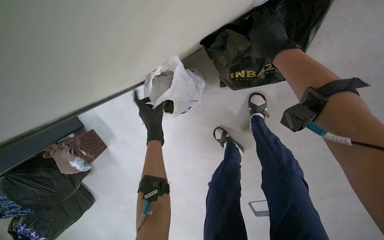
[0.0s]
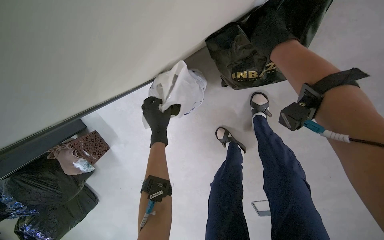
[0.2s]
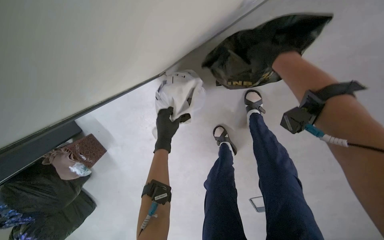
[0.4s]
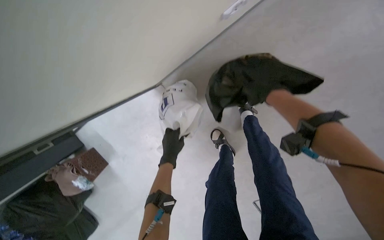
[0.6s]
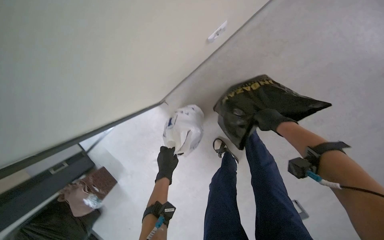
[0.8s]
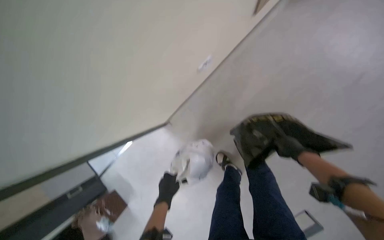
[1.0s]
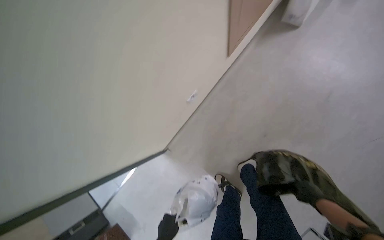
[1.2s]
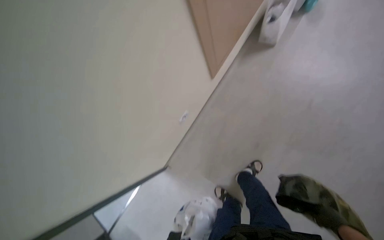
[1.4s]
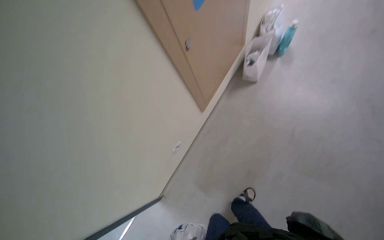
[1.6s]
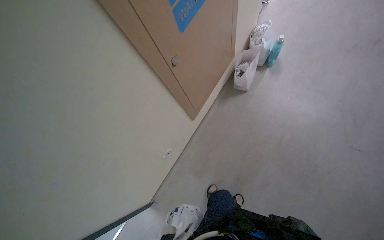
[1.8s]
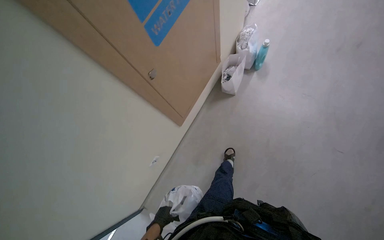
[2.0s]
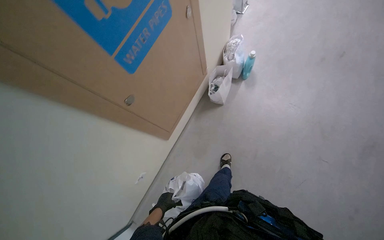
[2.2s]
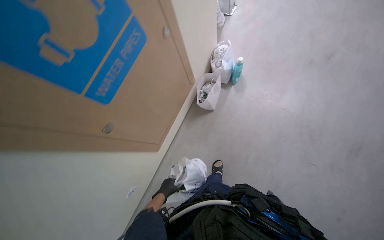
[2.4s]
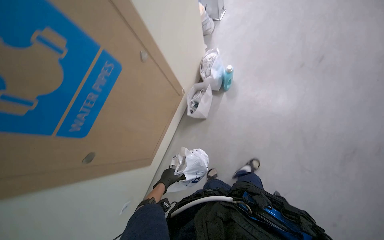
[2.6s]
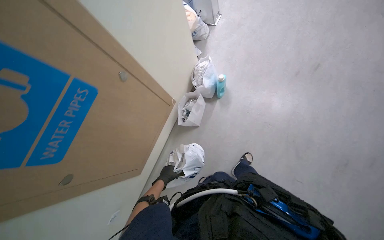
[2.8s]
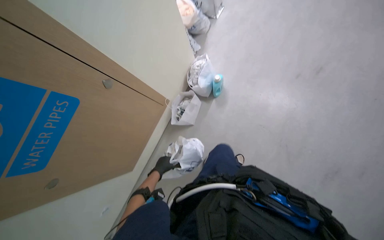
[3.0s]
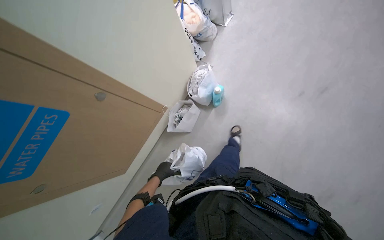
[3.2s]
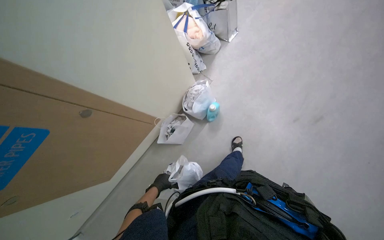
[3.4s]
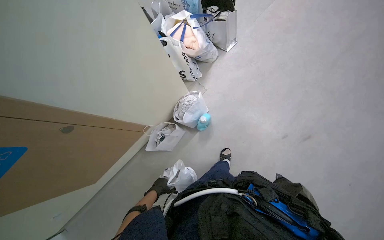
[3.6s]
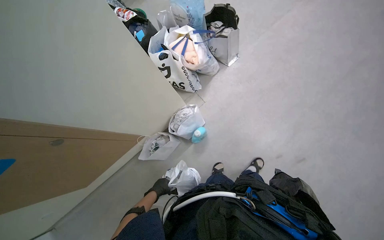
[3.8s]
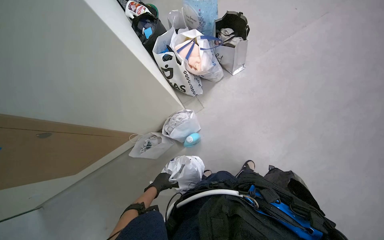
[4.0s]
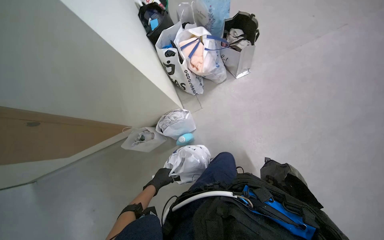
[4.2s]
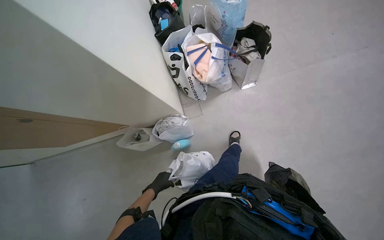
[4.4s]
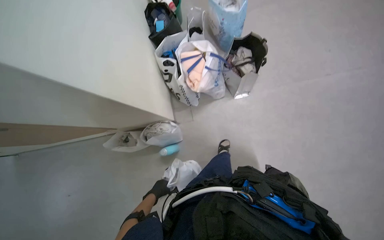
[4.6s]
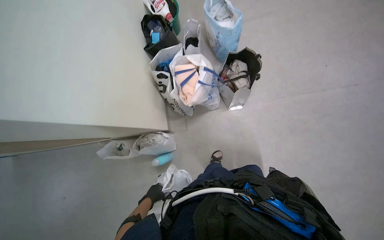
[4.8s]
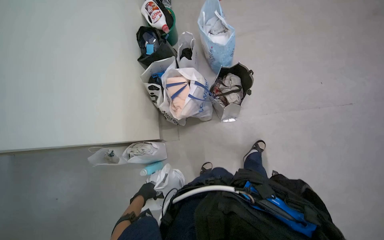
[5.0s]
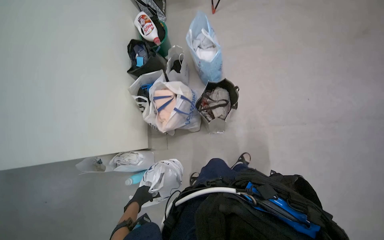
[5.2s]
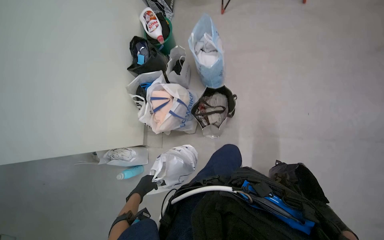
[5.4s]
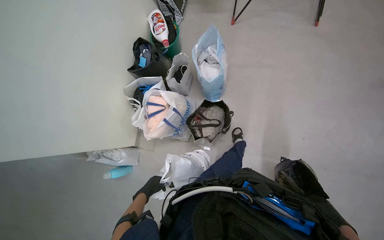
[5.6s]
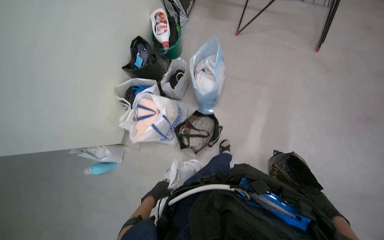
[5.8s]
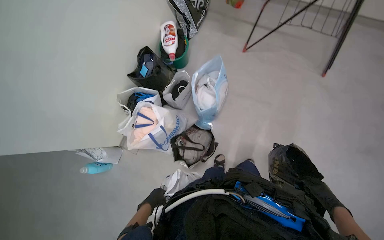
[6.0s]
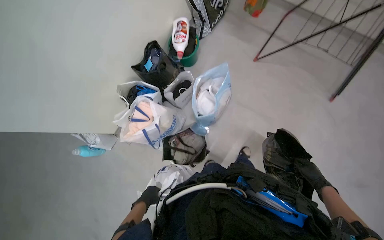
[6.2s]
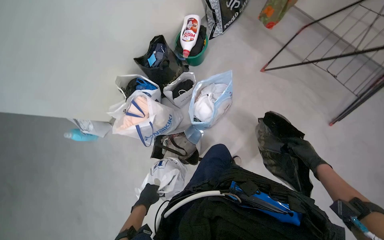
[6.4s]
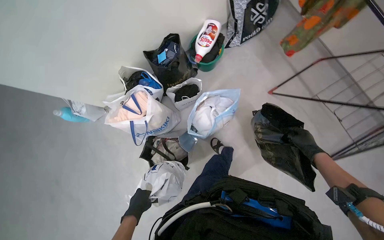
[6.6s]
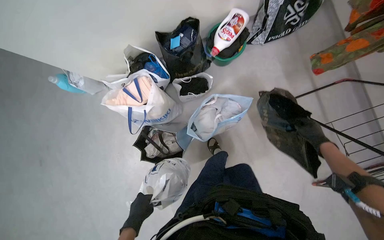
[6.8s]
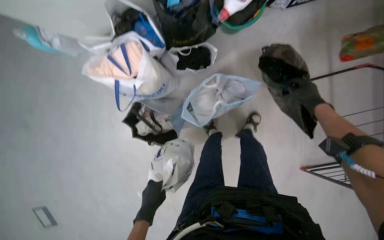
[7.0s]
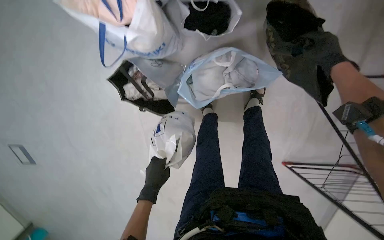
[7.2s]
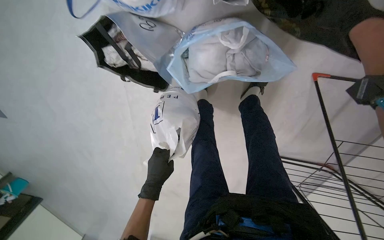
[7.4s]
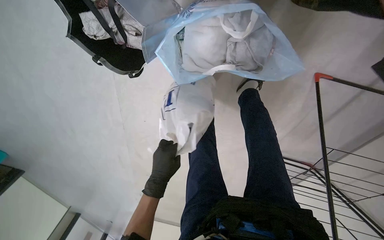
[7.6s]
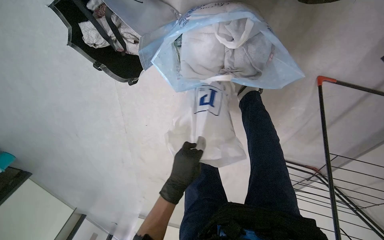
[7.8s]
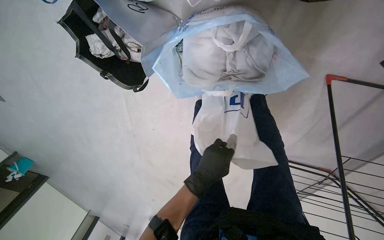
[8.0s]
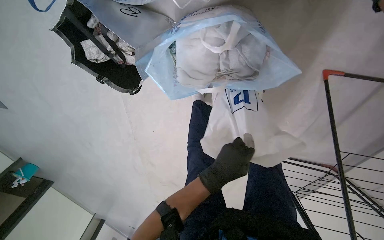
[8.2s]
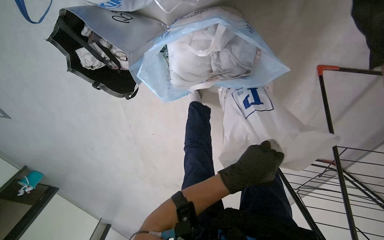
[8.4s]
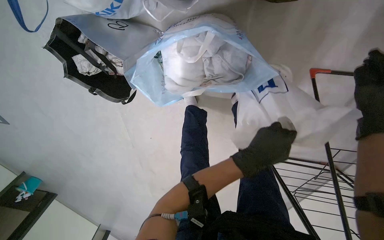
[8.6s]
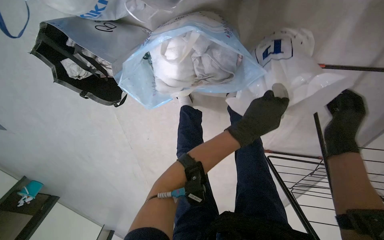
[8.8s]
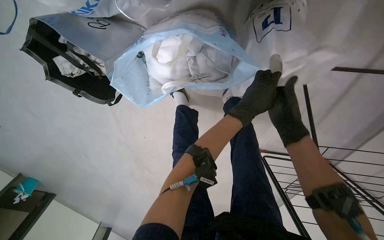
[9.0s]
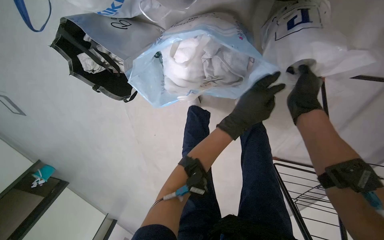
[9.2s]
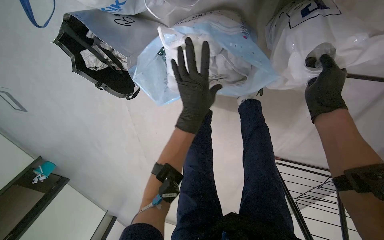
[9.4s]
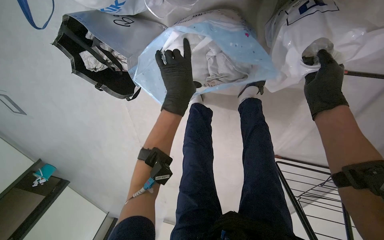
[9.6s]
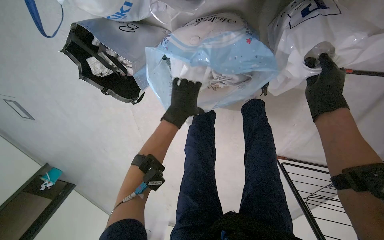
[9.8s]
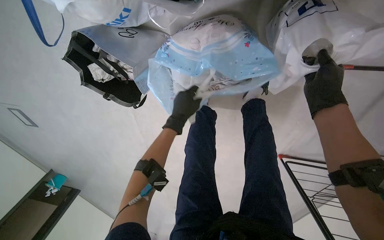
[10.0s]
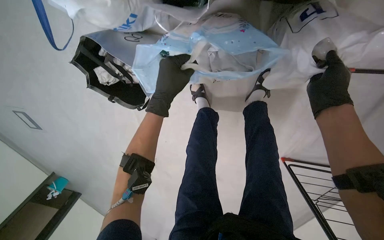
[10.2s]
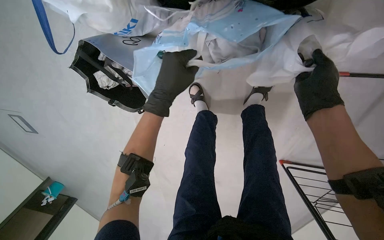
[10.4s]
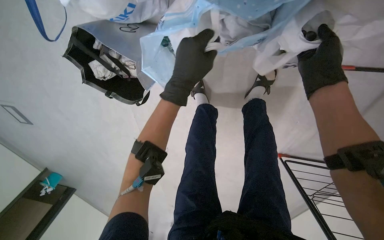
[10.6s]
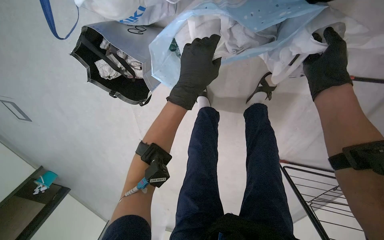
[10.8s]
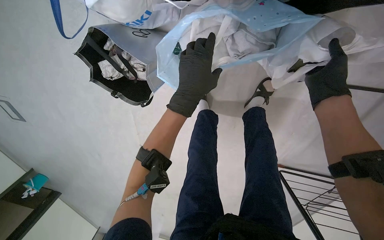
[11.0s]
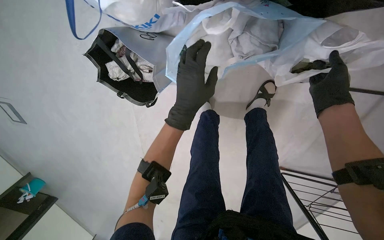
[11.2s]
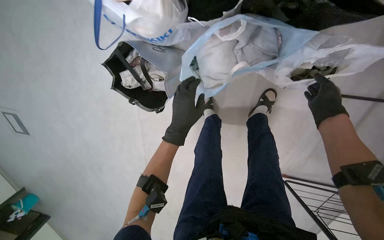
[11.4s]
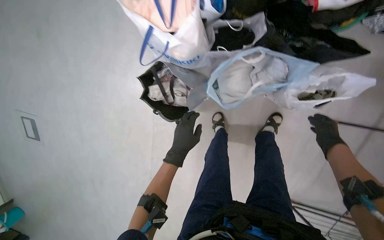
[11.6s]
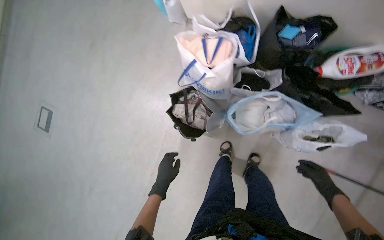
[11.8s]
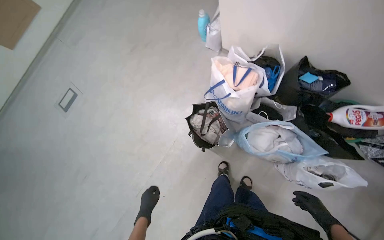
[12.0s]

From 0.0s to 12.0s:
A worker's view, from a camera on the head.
Job: managing laundry.
The whole recording: Sorting items from bags. The worker sorts various items by picking them up from different bags on the floor.
From 0.0s to 1.6s: The camera travels about 50 cm. The view tips upward by about 40 degrees.
From 1.6s to 3.0s: The wearer moves some 80 cm.
From 3.0s to 4.4s: The head travels roughly 80 cm. The scene rotates clockwise by about 45 degrees.
From 4.4s to 6.0s: The head travels approximately 70 cm. The scene rotates clockwise by approximately 35 degrees.
From 6.0s to 7.6s: The camera is carried some 70 cm. The view tilts about 60 degrees downward. The scene rotates clockwise by about 75 degrees.
From 7.6s to 9.0s: The left hand goes roughly 50 cm to the right and up the picture.
From 9.0s to 10.4s: The right hand is displaced nearer to the camera and up the picture by roughly 15 cm, while the left hand travels to the left by about 30 cm.
From 10.4s to 12.0s: The head travels about 70 cm. The view tips upward by some 40 degrees. The scene turns roughly 35 degrees clockwise in the picture.

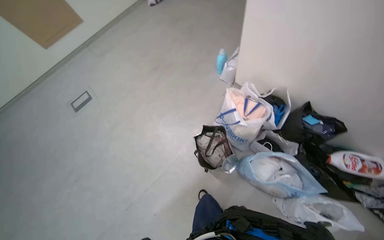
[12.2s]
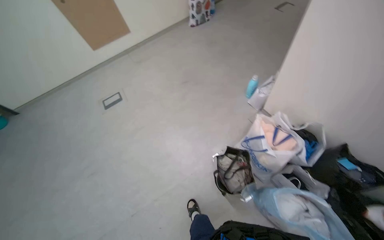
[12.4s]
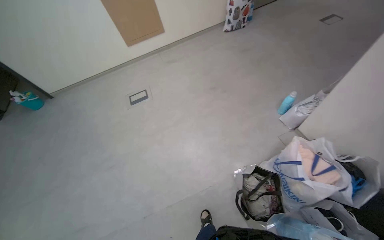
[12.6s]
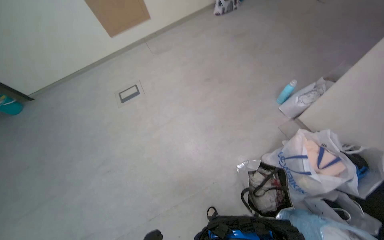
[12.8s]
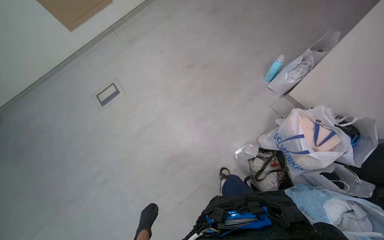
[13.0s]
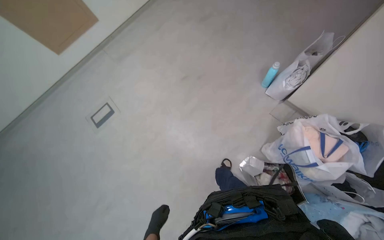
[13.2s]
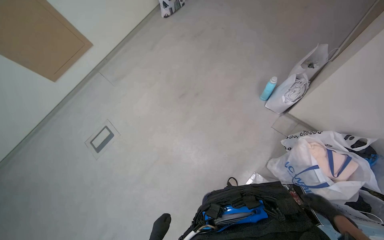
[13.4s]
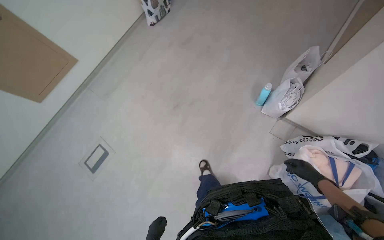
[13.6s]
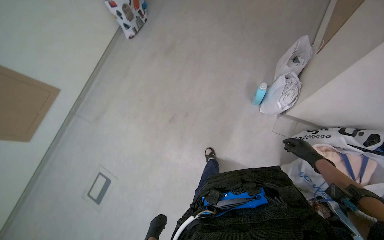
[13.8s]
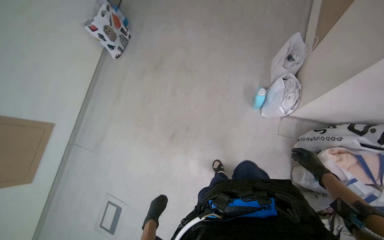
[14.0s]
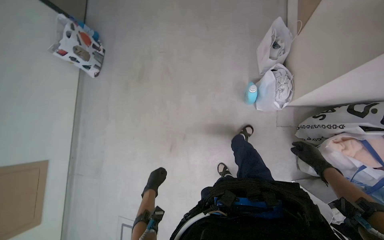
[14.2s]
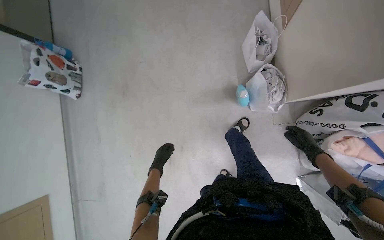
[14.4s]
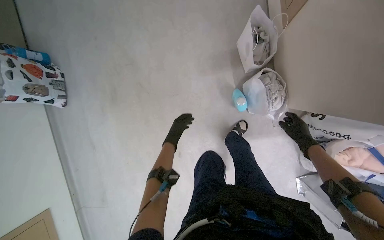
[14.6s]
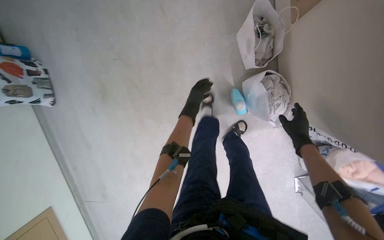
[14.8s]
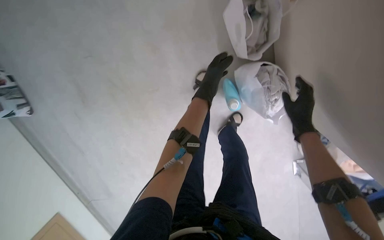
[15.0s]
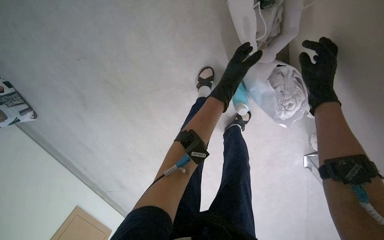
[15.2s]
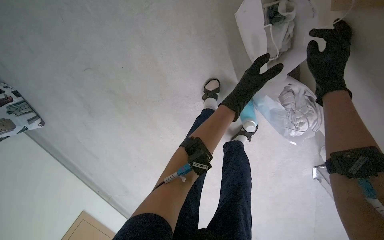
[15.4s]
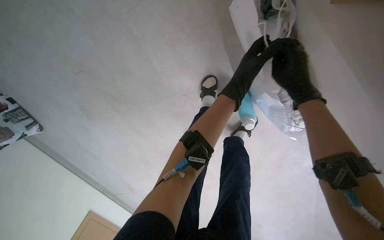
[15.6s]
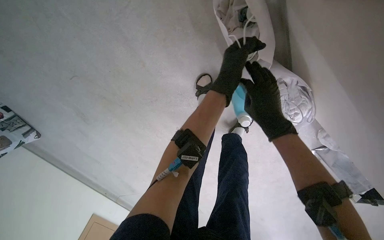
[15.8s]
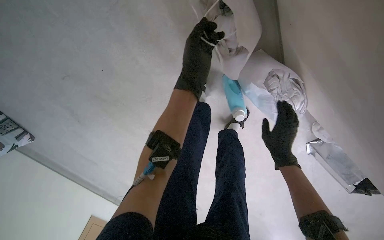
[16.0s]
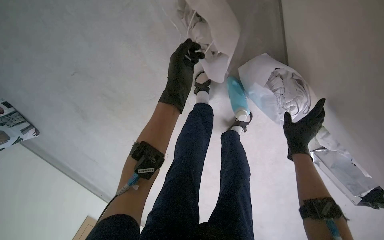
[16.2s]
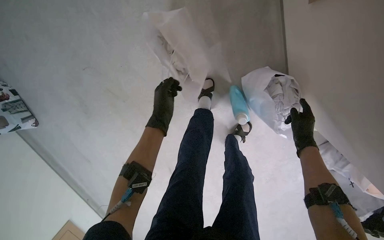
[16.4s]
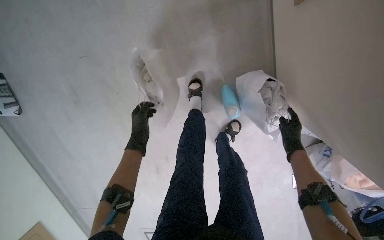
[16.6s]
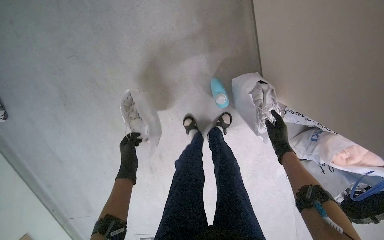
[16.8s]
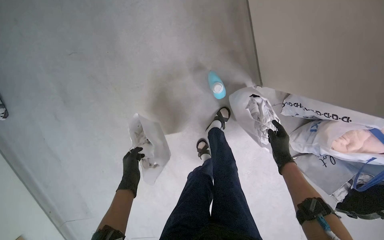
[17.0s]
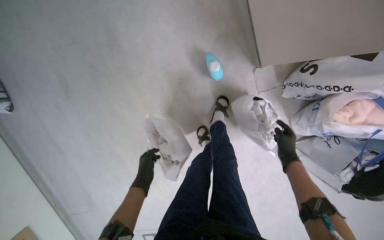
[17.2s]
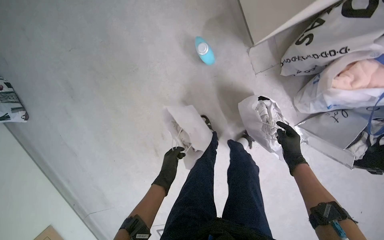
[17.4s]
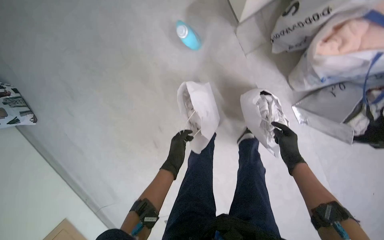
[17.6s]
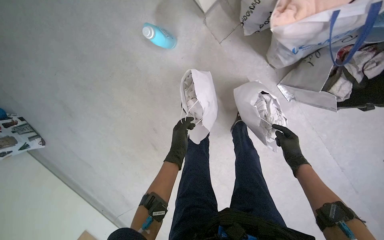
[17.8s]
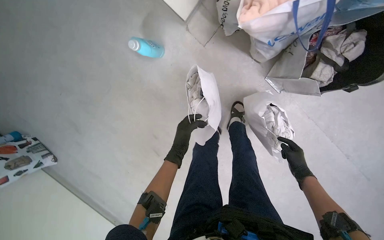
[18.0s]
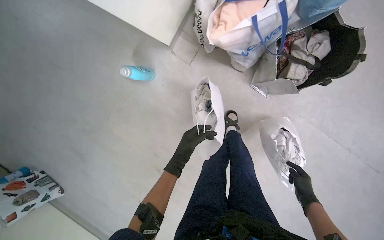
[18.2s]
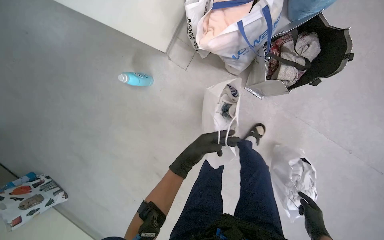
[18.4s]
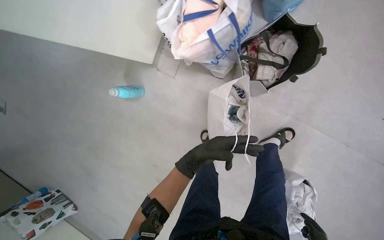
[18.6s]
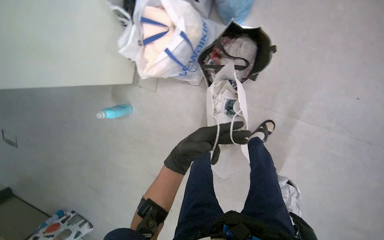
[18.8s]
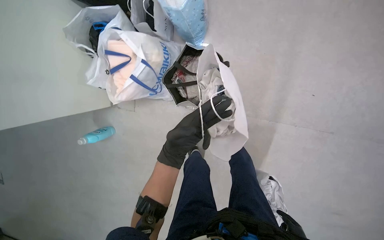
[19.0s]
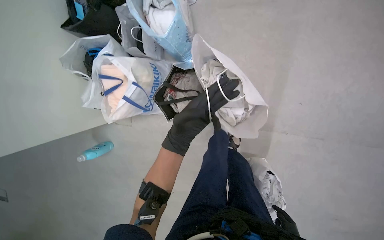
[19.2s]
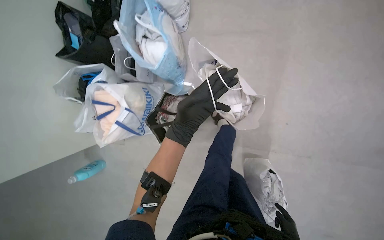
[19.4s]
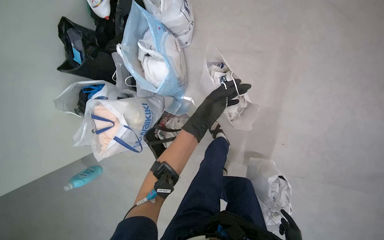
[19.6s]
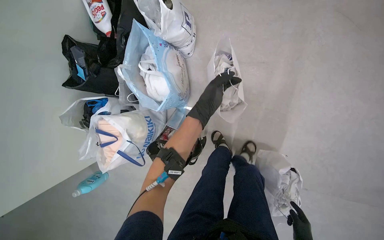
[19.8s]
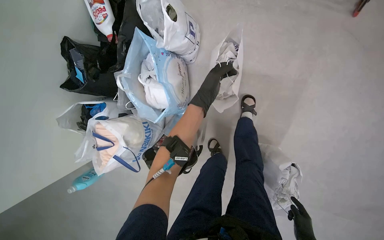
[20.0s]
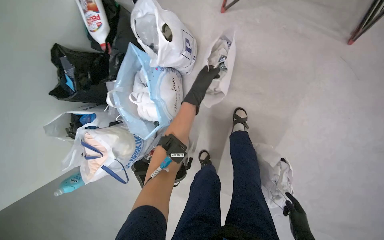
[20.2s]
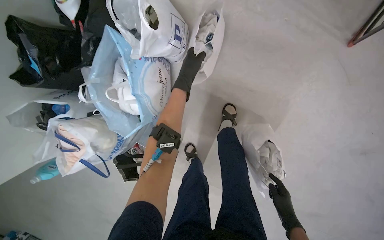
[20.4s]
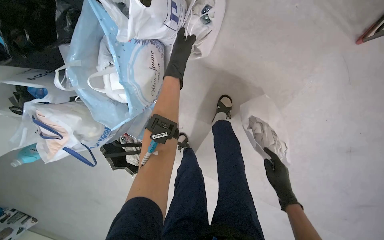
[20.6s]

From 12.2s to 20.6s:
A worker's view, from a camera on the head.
Job: managing laundry.
The whole recording: Sorting items from bags. The worker sorts various items by picking them up from different bags on the floor.
From 12.2s to 13.6s: The head travels some 80 cm.
From 13.6s to 15.0s: The camera is carried some 1 m. The camera pitches downward, by some 30 degrees. The scene rotates counterclockwise by approximately 55 degrees.
From 15.0s to 16.4s: The left hand goes some 15 cm to the left; the right hand goes roughly 15 cm farther from the camera, and goes up the picture and returns, approximately 25 cm each way.
From 16.4s to 17.8s: The right hand goes about 30 cm down the picture. Meanwhile the left hand shifts some 25 cm down the picture and farther from the camera.
From 19.2s to 20.6s: The wearer moves about 70 cm. The wearer looks about 20 degrees further downward.
